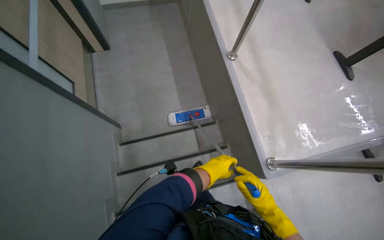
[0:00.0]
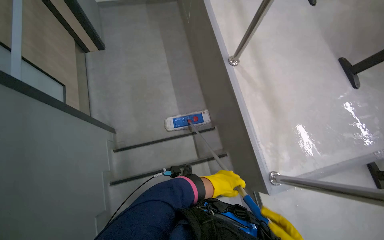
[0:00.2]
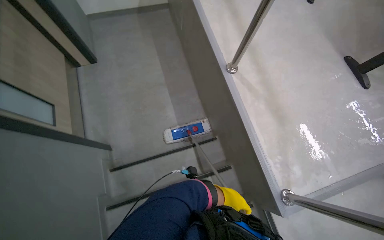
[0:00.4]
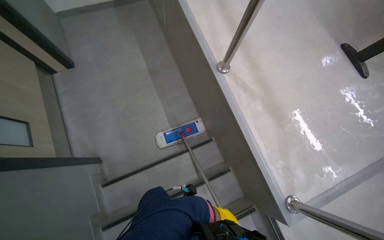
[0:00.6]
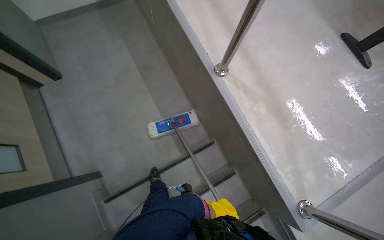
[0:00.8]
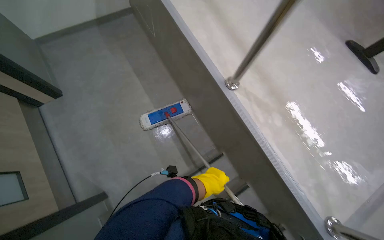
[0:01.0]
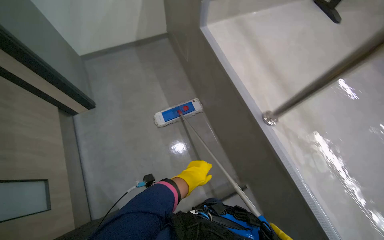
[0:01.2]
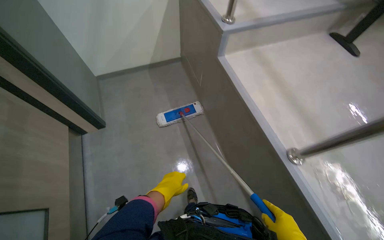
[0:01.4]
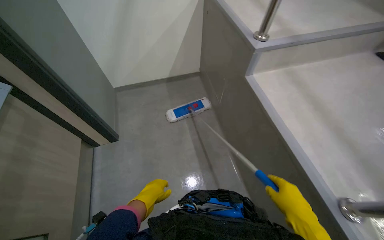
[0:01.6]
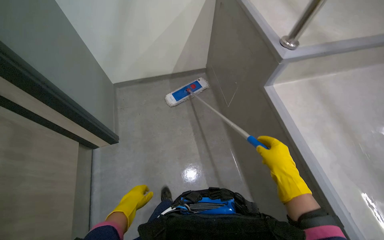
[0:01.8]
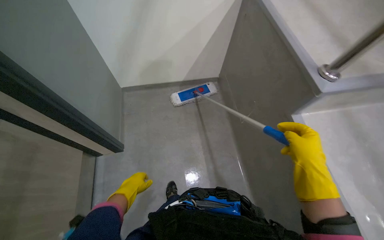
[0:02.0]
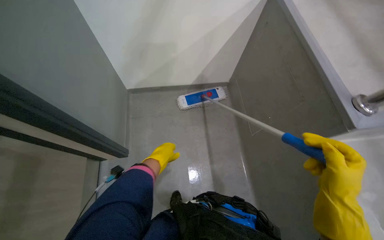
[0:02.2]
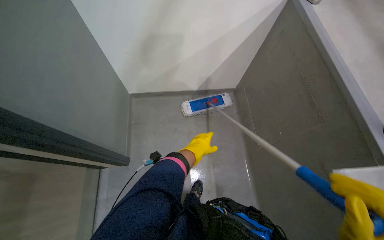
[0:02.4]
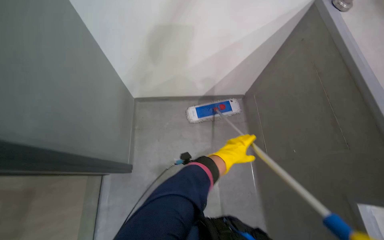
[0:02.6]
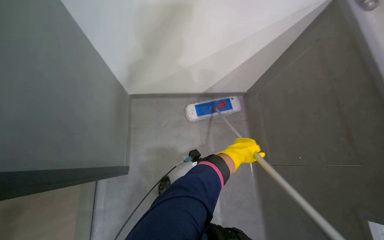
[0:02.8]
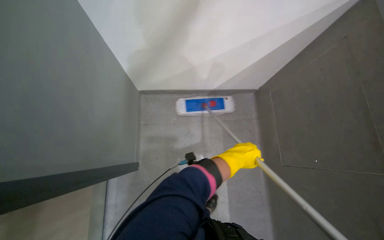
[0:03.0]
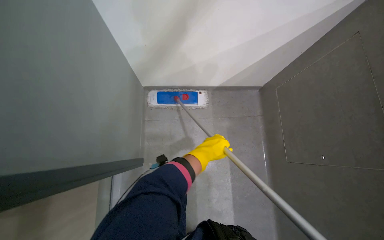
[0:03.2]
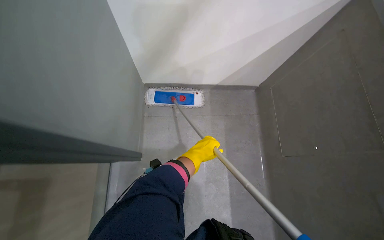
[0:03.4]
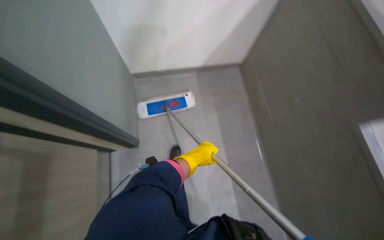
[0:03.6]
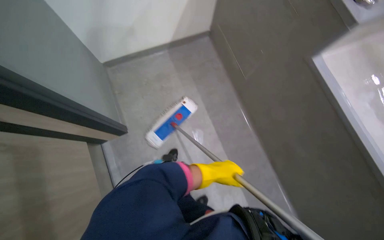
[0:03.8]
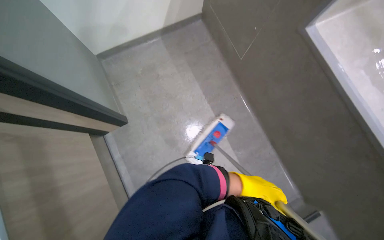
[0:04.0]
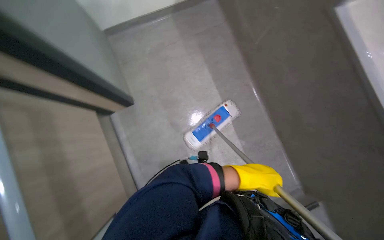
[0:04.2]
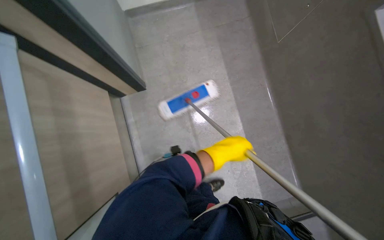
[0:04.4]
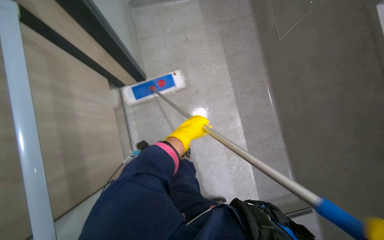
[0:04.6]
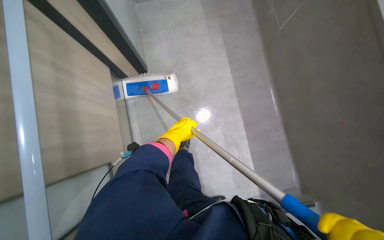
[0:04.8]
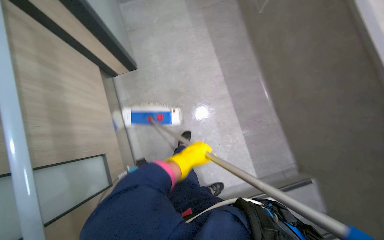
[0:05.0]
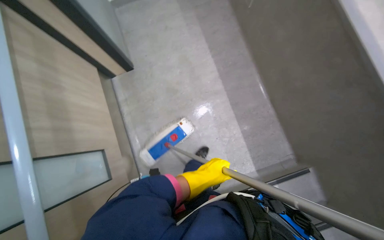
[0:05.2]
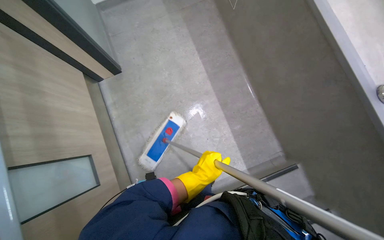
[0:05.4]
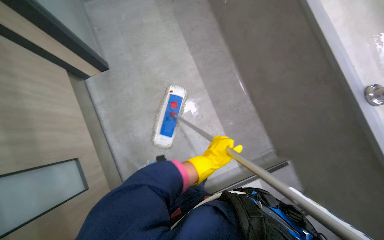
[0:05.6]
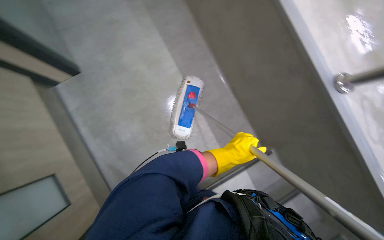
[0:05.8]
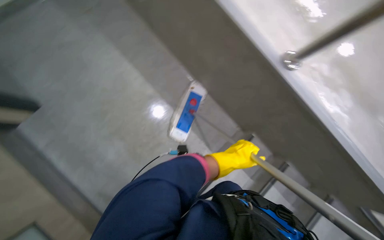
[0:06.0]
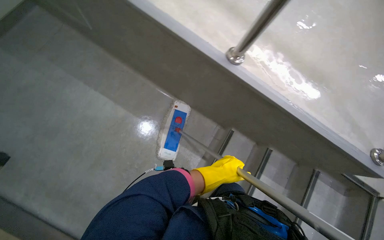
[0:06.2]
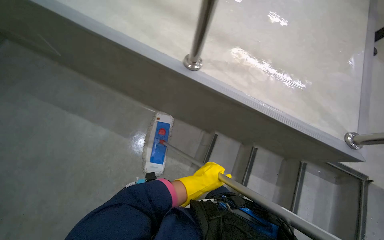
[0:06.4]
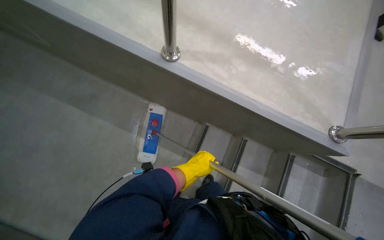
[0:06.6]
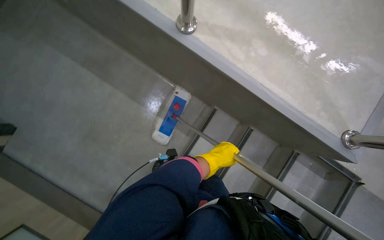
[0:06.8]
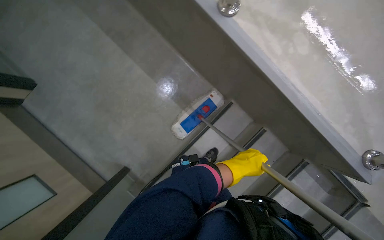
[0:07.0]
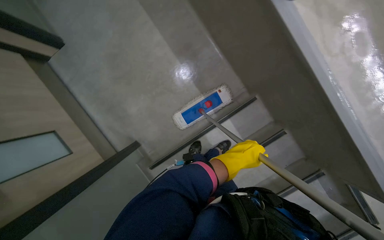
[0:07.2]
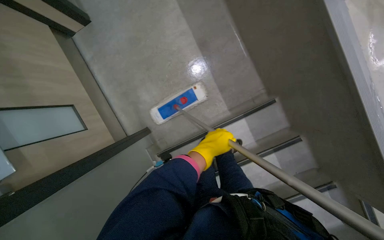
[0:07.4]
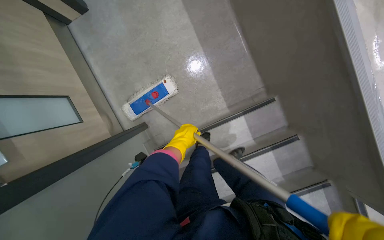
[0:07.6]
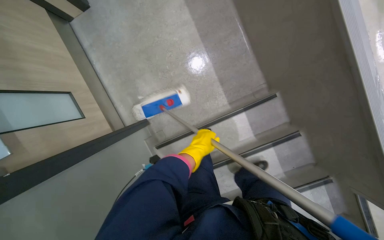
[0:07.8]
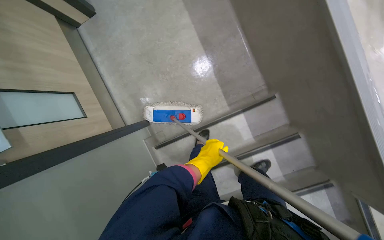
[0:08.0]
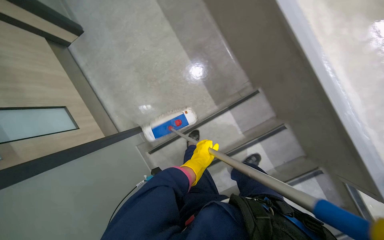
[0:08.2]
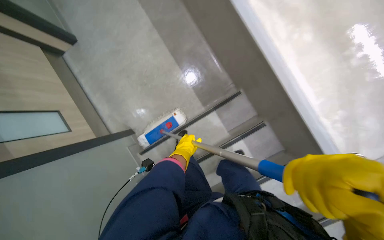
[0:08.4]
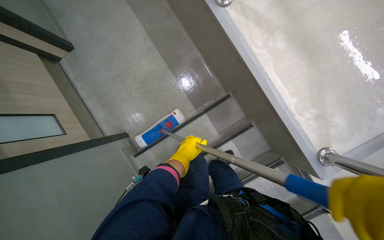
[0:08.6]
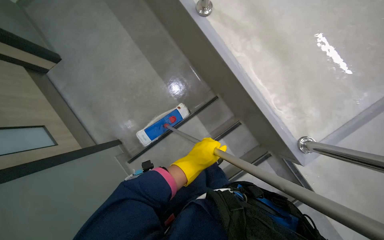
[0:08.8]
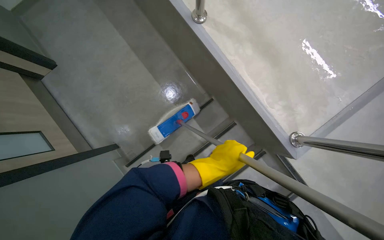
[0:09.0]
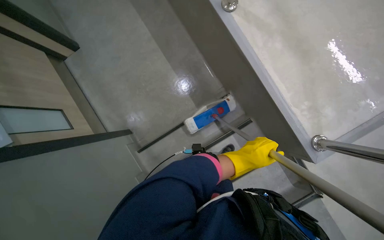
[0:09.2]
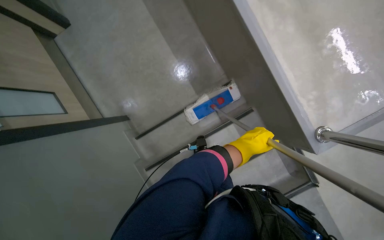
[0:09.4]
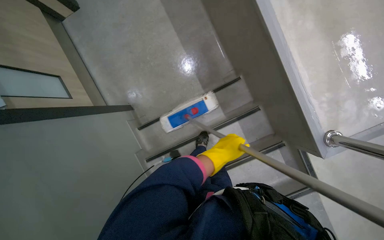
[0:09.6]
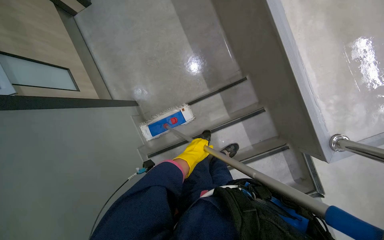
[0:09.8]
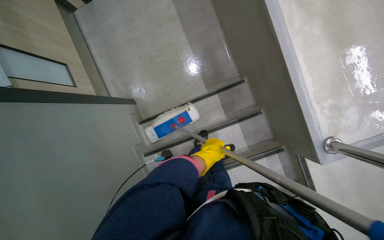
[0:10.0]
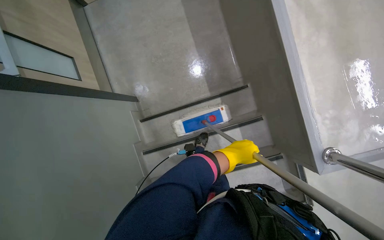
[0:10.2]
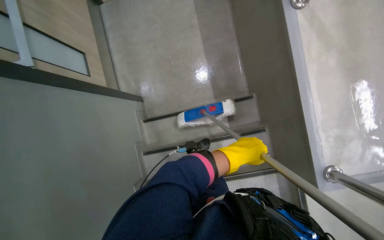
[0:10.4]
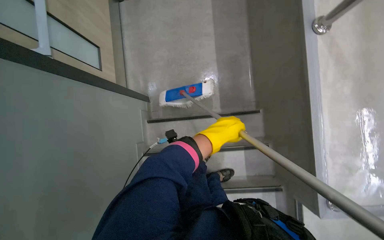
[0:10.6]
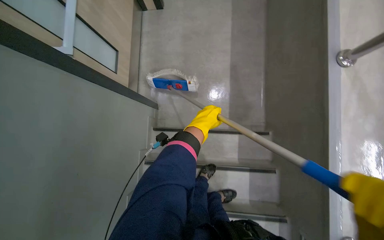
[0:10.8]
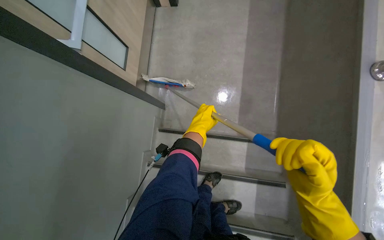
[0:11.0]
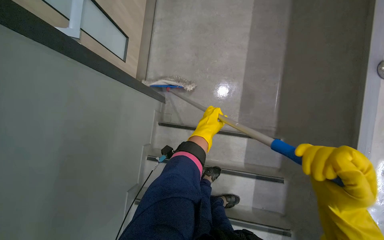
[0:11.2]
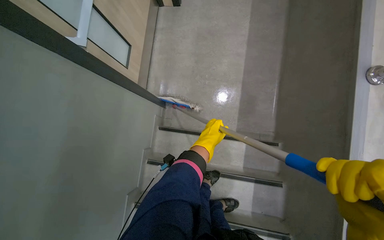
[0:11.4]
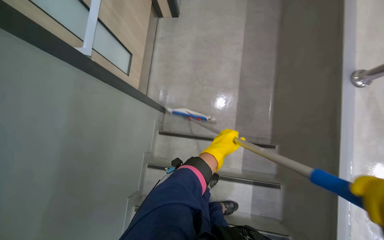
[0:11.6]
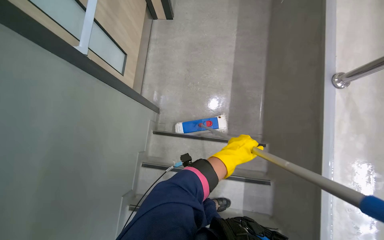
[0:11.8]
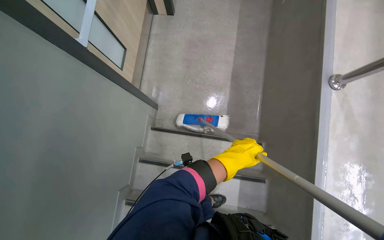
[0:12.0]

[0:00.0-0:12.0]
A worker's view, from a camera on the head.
Job: mopping floor.
The whole recording: Mopping lecture hall floor. The worker mops the floor of the lecture hall with a long-handled mop.
0:00.0 to 0:01.6: The wearer moves some 1 m. The wearer looks some 15 degrees further upward.
0:01.6 to 0:03.0: The head travels some 1 m. The wearer looks some 20 degrees further downward.
0:03.0 to 0:04.4: The view tips downward by about 20 degrees. The left hand swings left and right, about 20 cm each way, with 2 reversals.
0:04.4 to 0:06.0: The head rotates about 25 degrees to the right. The left hand goes to the left and returns, approximately 10 cm each way.
0:06.0 to 0:07.6: The view tilts roughly 20 degrees downward. The scene rotates clockwise by some 25 degrees.
0:07.6 to 0:09.0: The camera travels about 50 cm.
0:09.0 to 0:10.4: The scene rotates clockwise by approximately 25 degrees. The left hand shifts roughly 10 cm farther from the camera.
0:10.4 to 0:12.0: The left hand reaches about 20 cm farther from the camera, then returns.

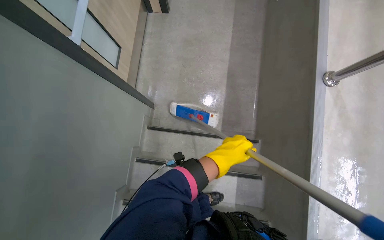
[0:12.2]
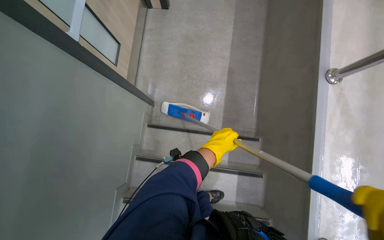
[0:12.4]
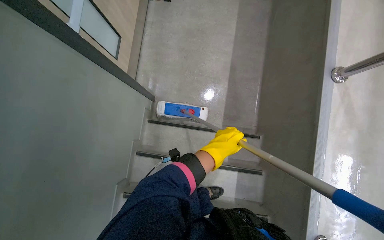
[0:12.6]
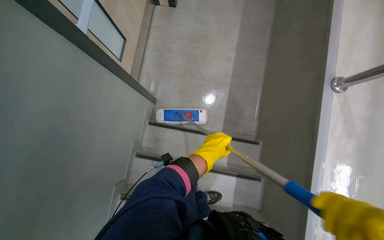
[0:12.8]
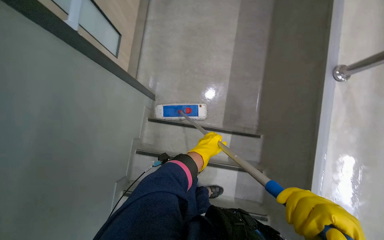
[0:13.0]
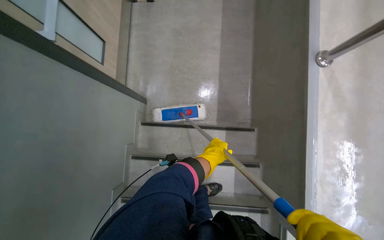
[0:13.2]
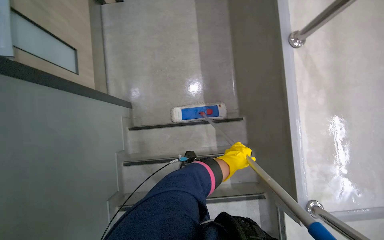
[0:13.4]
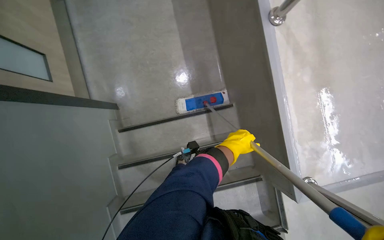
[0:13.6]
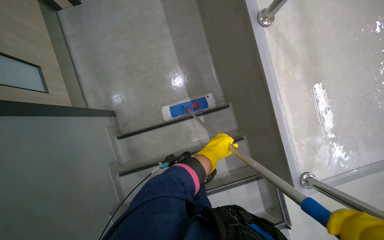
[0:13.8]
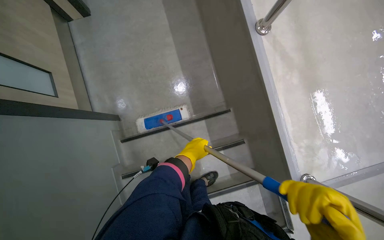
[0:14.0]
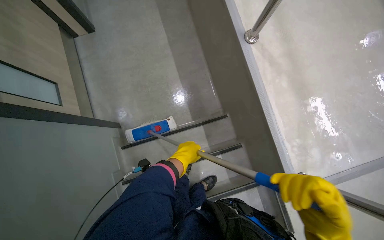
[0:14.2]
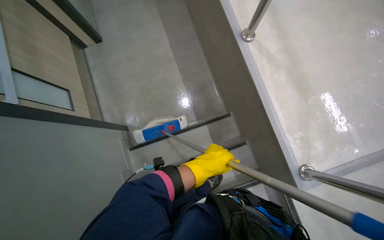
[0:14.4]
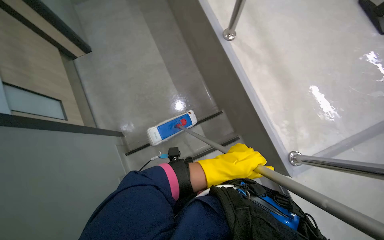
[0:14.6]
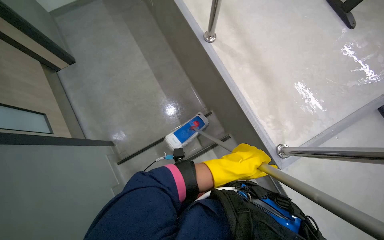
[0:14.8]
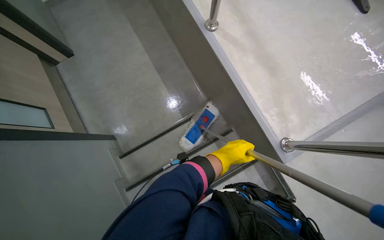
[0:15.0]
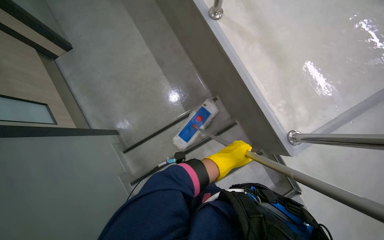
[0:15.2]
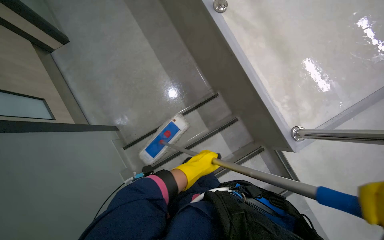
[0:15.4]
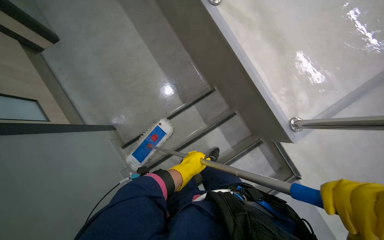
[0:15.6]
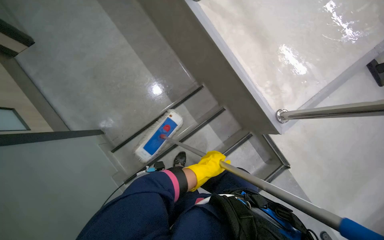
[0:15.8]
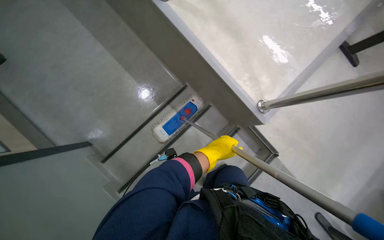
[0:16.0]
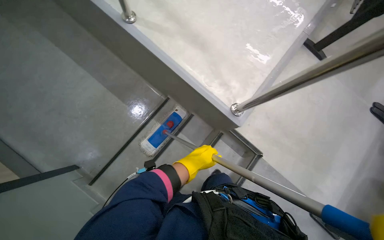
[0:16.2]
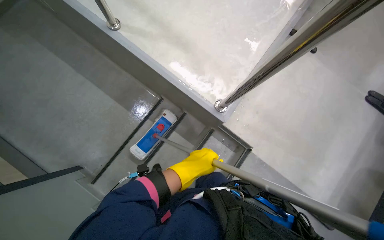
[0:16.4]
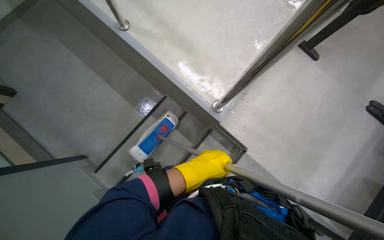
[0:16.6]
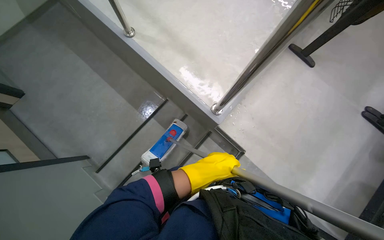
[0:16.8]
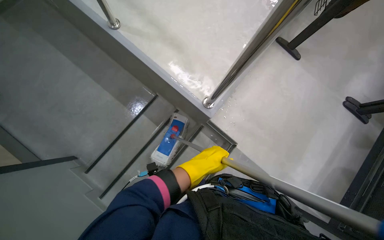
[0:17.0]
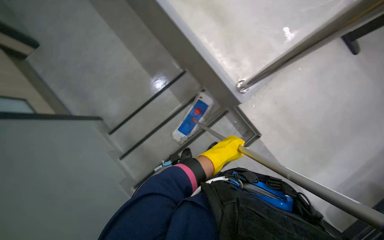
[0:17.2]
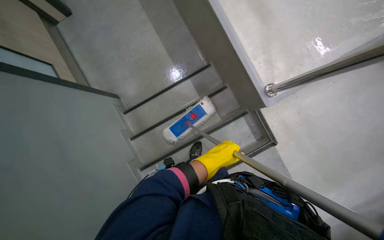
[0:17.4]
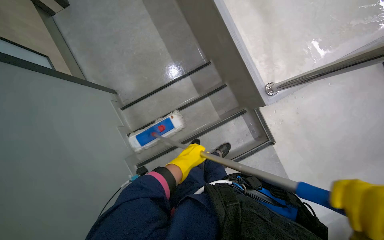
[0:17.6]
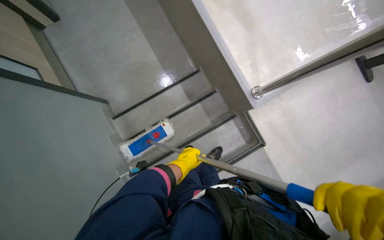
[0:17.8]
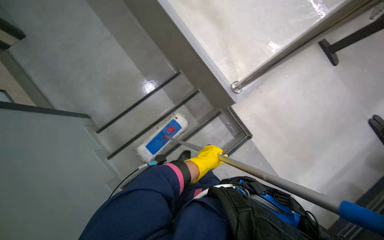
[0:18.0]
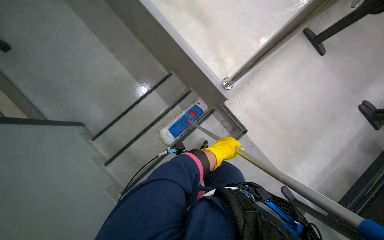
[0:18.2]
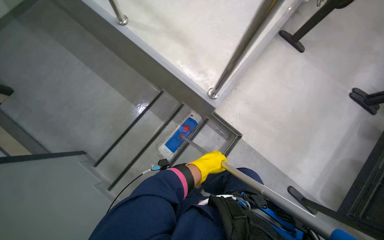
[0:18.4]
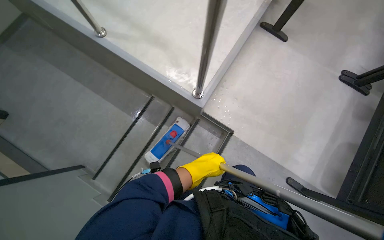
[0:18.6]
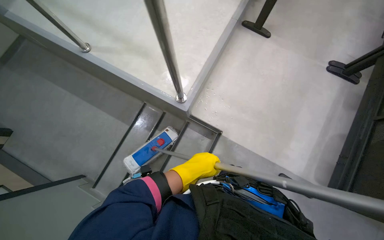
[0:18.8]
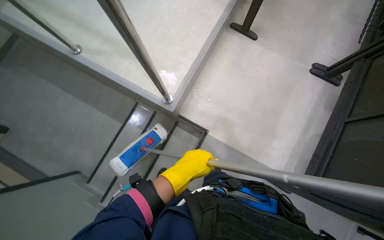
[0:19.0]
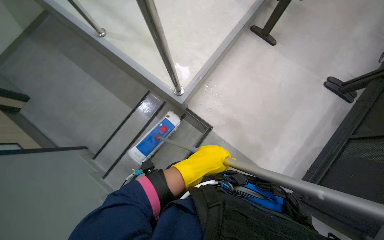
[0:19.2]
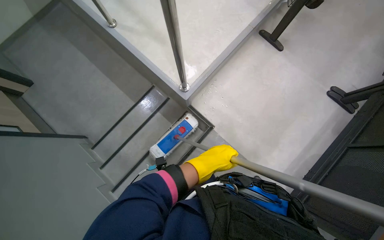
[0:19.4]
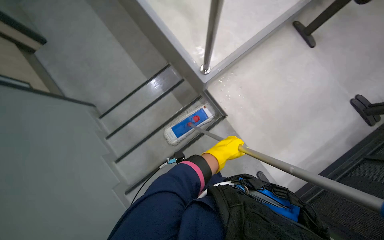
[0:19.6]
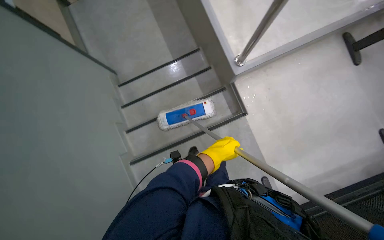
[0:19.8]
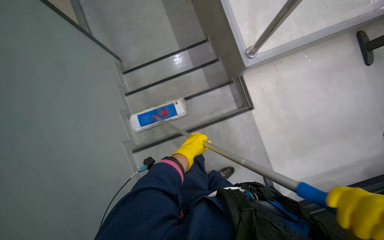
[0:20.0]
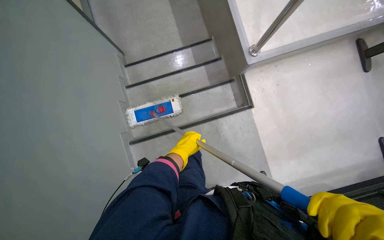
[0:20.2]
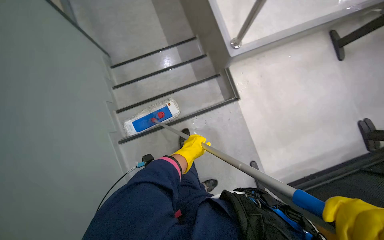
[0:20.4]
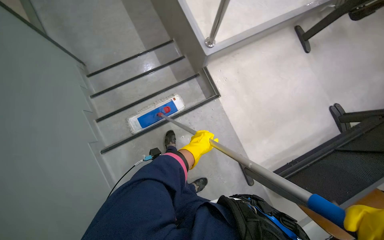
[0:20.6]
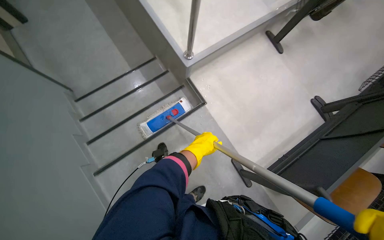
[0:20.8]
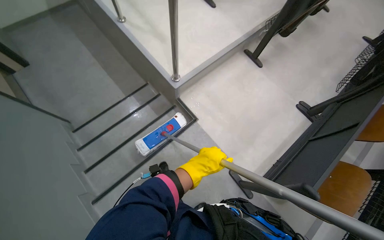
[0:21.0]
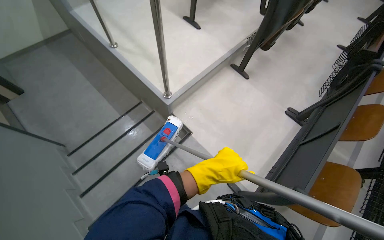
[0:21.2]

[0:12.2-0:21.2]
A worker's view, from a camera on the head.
Job: mopping floor.
The whole recording: Mopping lecture hall floor. The worker mops the floor of the lecture hall with a long-handled mop.
0:13.8 to 0:15.2: The left hand goes to the left and returns, roughly 10 cm each way.
0:15.2 to 0:16.6: The head rotates some 20 degrees to the right. The left hand travels nearer to the camera by approximately 15 cm.
0:19.8 to 0:21.2: The head rotates roughly 25 degrees to the right. The wearer looks about 15 degrees further upward.
